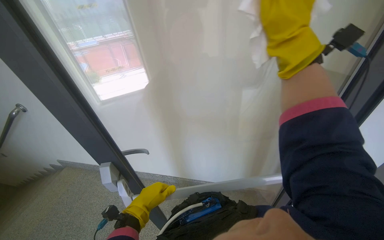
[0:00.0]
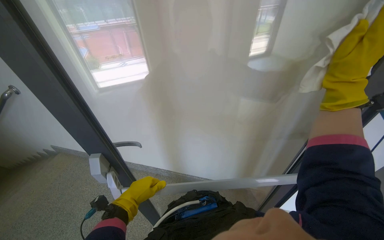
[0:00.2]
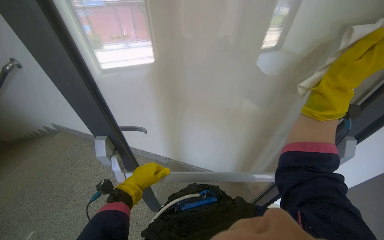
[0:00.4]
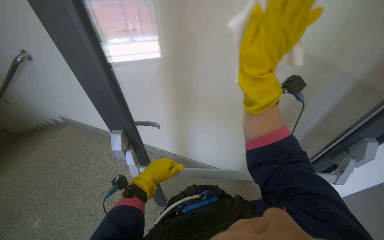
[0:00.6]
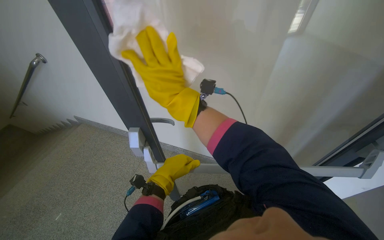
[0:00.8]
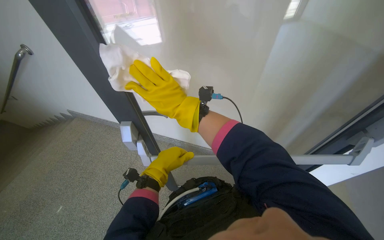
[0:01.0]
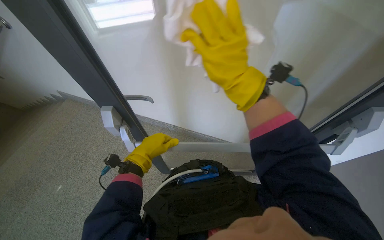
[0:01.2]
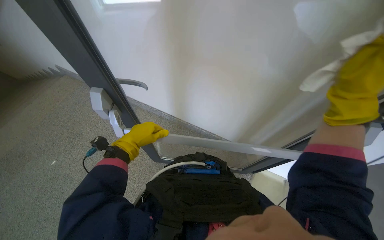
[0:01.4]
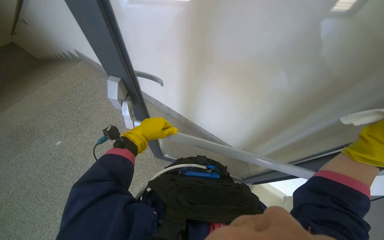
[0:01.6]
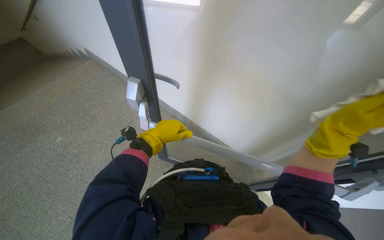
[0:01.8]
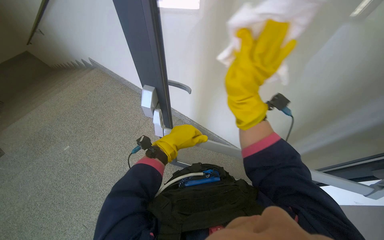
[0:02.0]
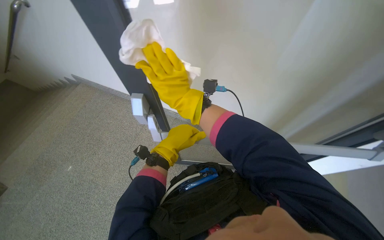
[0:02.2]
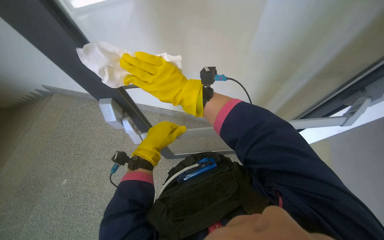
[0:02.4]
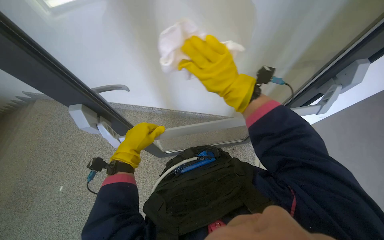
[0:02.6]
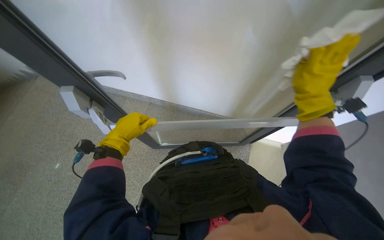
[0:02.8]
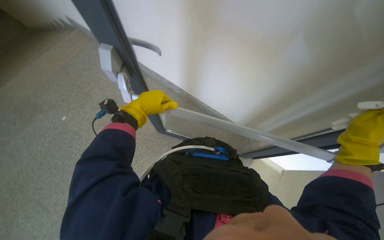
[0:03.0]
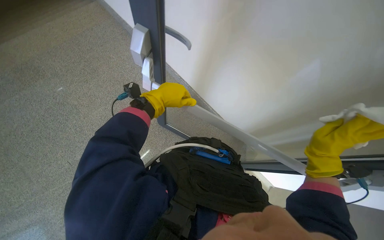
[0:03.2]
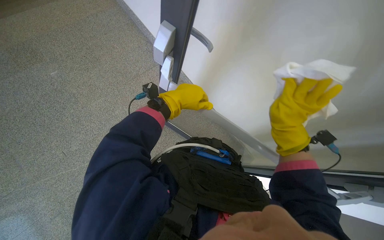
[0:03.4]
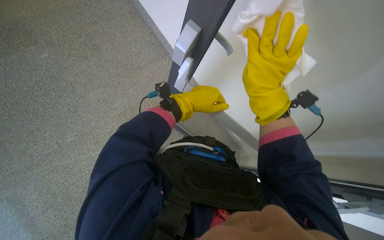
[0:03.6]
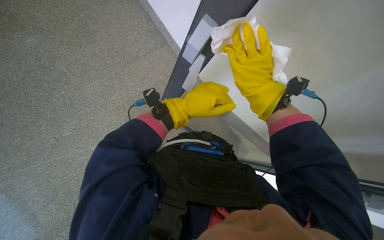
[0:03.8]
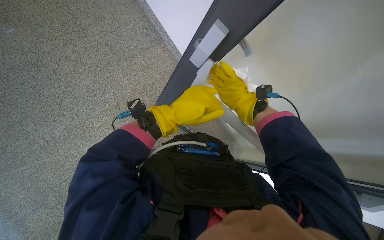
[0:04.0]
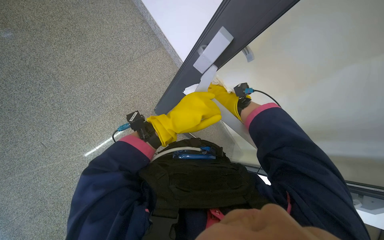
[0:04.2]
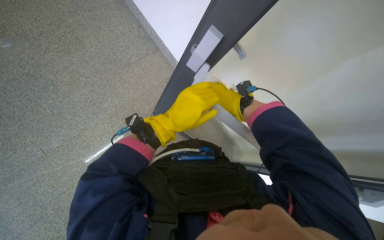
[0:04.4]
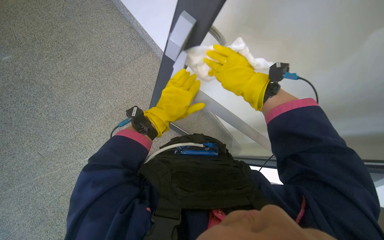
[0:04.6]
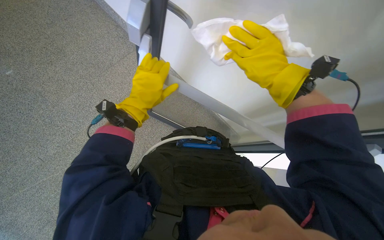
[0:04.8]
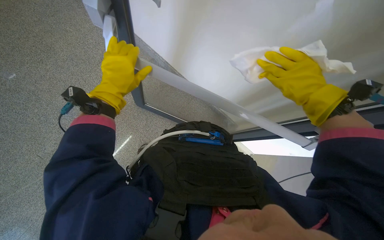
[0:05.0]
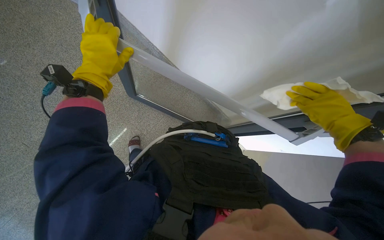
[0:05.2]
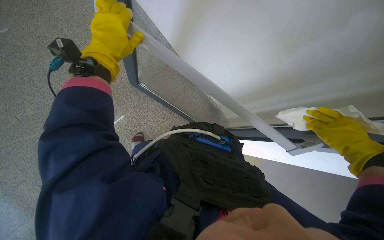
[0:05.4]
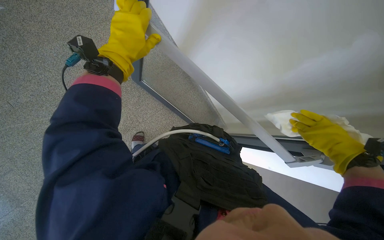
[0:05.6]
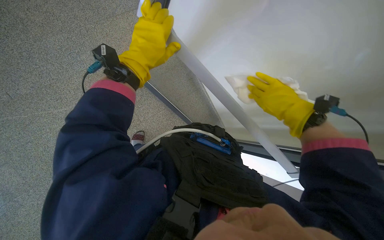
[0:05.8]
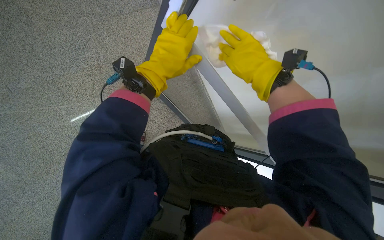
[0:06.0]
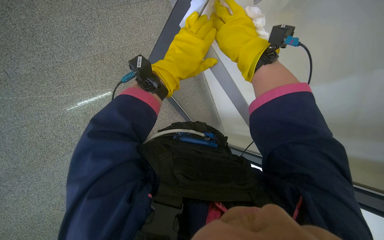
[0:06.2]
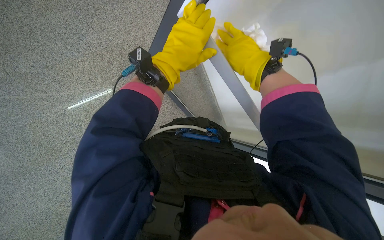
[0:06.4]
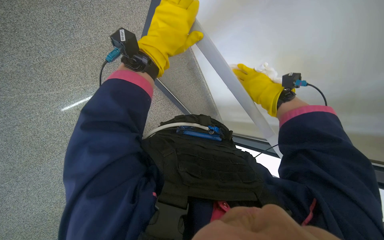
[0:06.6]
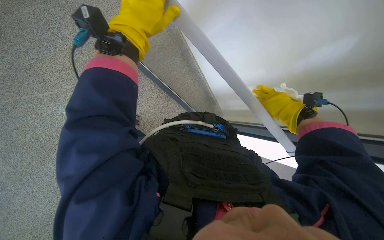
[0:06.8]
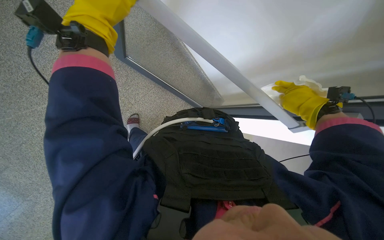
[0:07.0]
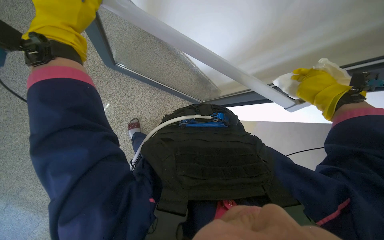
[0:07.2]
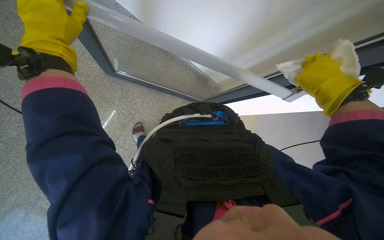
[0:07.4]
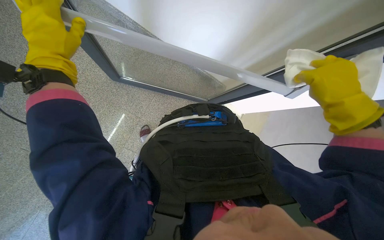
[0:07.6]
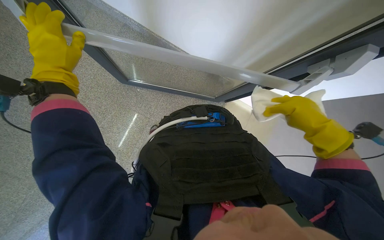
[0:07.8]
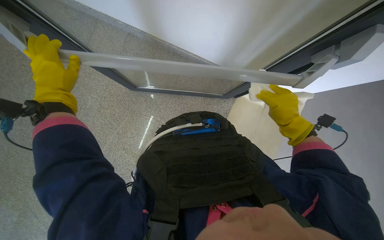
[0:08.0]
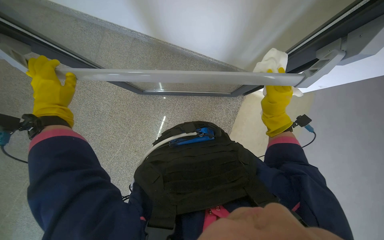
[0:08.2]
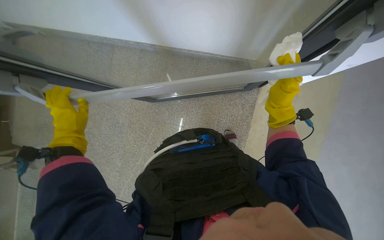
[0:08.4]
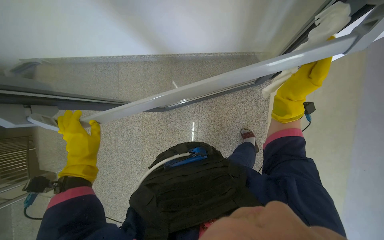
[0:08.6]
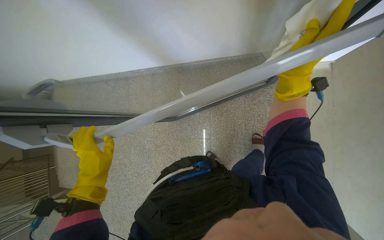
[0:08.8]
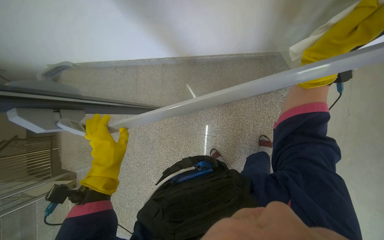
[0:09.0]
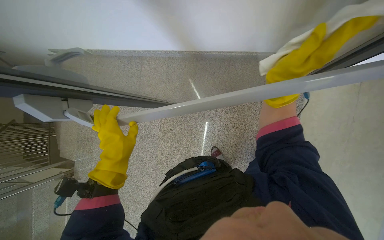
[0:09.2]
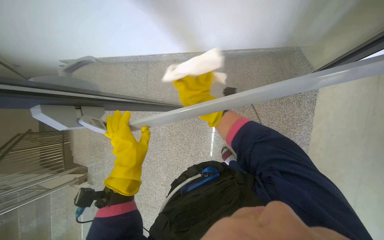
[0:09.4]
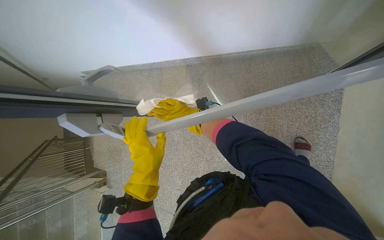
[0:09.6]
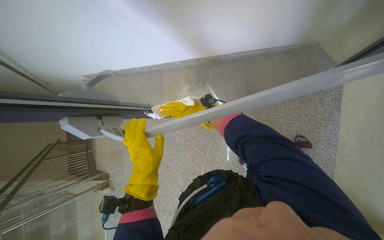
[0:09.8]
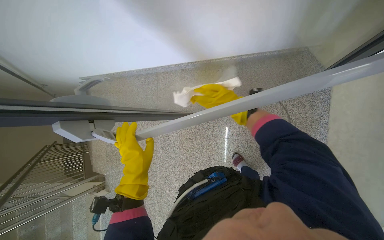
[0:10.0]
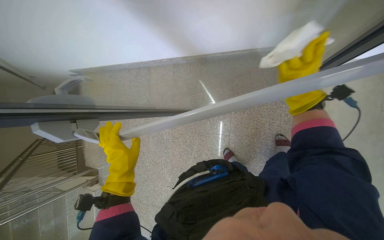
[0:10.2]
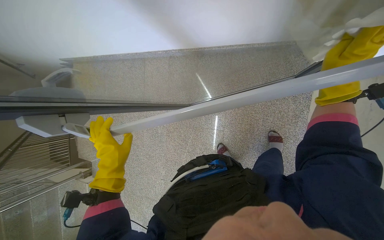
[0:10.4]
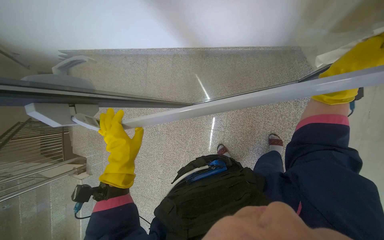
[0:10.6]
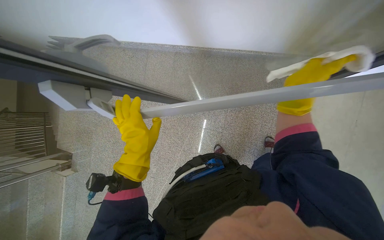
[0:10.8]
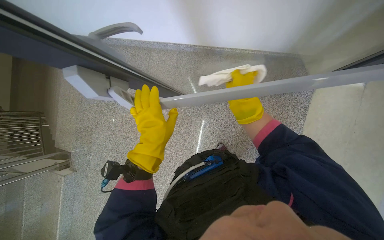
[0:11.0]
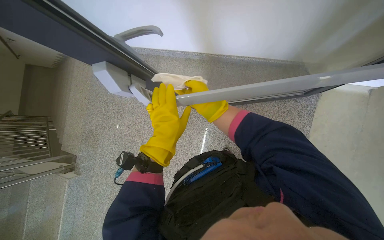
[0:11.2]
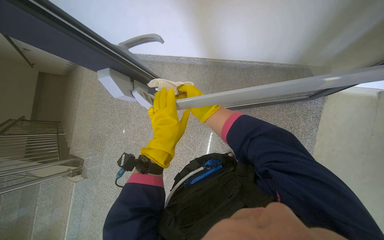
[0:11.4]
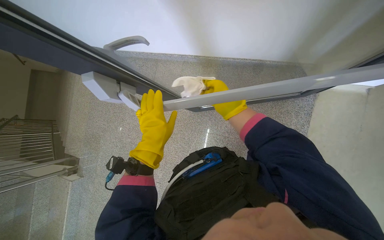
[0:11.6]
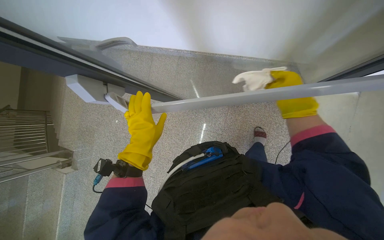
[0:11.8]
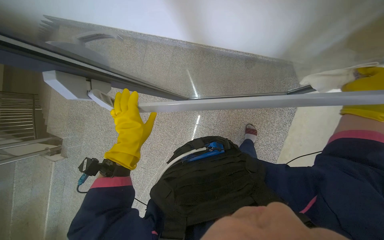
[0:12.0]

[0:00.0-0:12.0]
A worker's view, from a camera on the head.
Job: cleaning windows.
The whole recording: Cleaning window. The worker cleans the window using a cloth and a squeegee.
0:00.0 to 0:01.6: The view tips downward by about 20 degrees.
0:04.4 to 0:06.0: The right hand travels nearer to the camera by about 10 cm.
0:06.0 to 0:07.6: The view tips downward by roughly 10 degrees. Everything in view rotates some 25 degrees counterclockwise.
0:07.6 to 0:09.0: The view swings some 30 degrees to the left.
0:10.4 to 0:12.0: The right hand heads farther from the camera, covering approximately 10 cm.

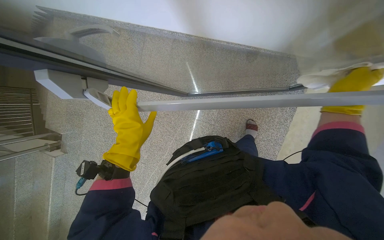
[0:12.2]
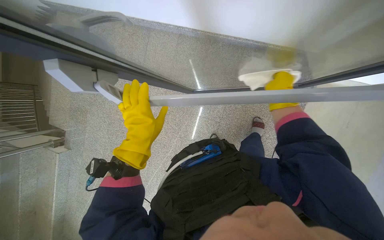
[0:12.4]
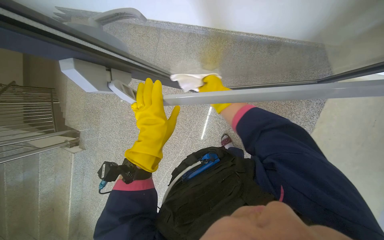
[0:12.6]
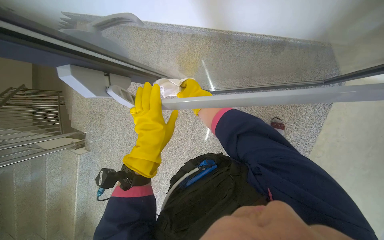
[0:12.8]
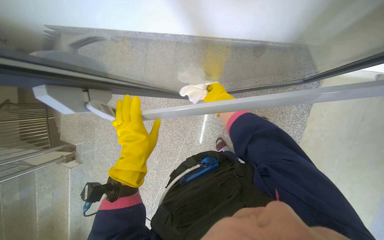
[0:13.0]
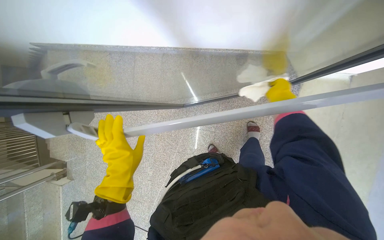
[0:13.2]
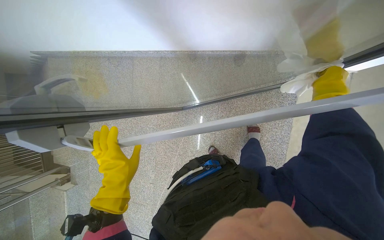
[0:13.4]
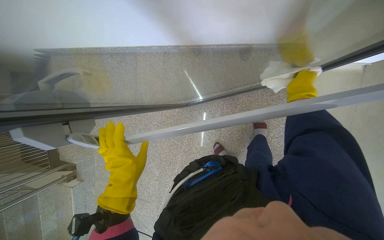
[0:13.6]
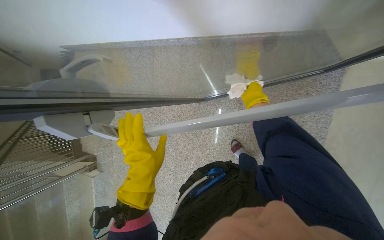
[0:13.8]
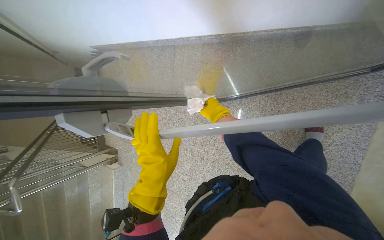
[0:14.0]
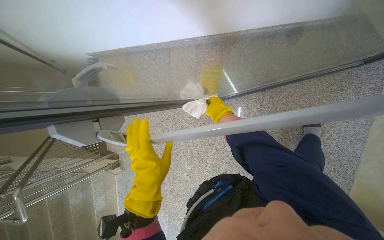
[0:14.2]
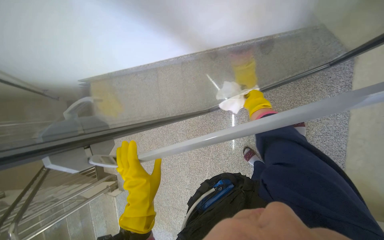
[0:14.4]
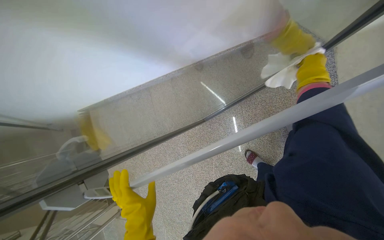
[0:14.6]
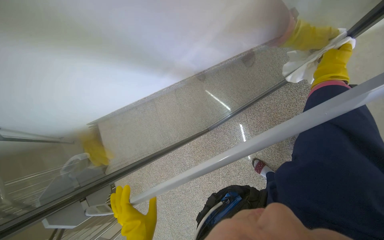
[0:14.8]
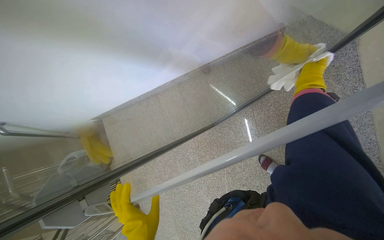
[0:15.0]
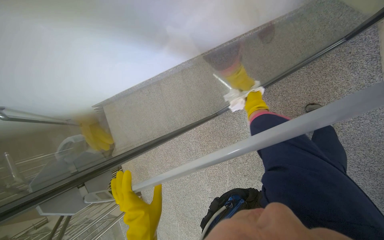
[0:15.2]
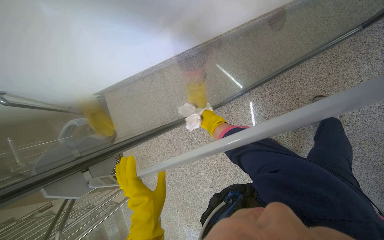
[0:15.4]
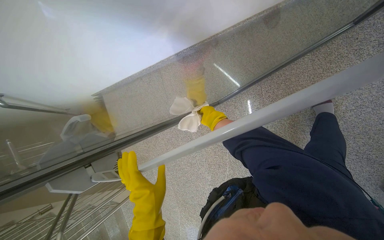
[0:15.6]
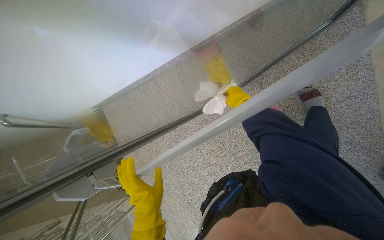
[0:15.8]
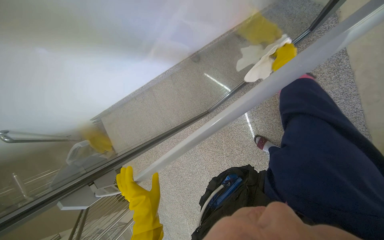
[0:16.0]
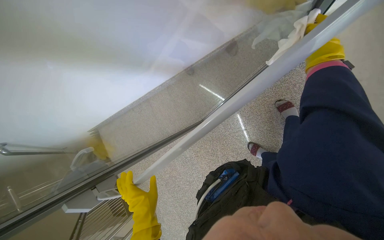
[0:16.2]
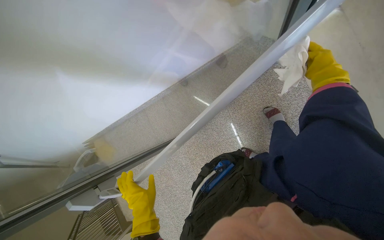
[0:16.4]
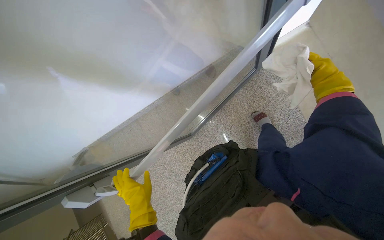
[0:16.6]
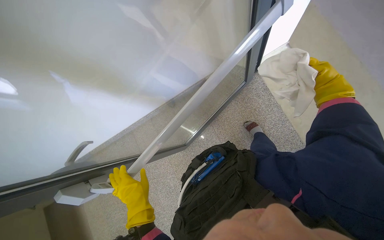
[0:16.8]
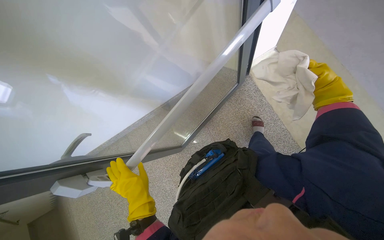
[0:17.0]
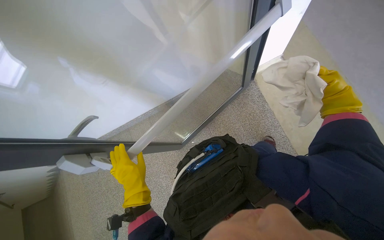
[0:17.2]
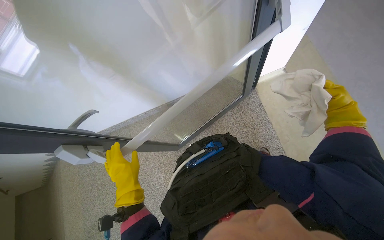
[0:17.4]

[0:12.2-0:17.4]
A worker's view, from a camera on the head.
Job: cleaning windows.
The whole recording: Cleaning window. The worker cleans the window using a cloth and a squeegee.
0:12.2 to 0:14.0: The camera sweeps to the left, by about 15 degrees.
0:15.6 to 0:17.4: The view tips upward by roughly 30 degrees.

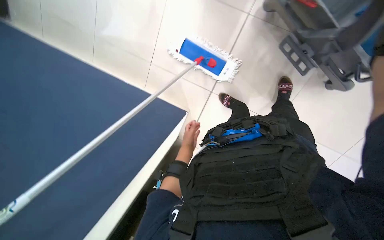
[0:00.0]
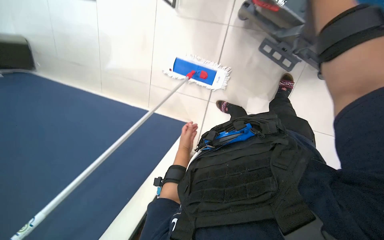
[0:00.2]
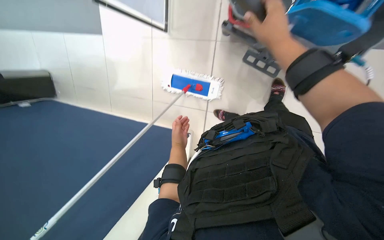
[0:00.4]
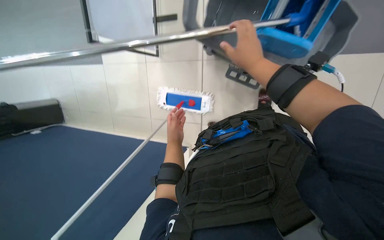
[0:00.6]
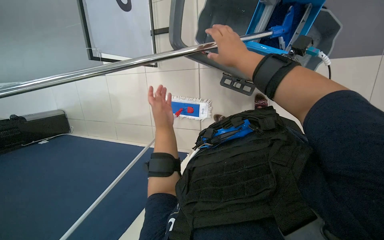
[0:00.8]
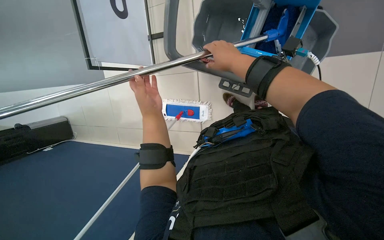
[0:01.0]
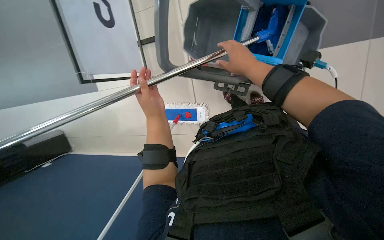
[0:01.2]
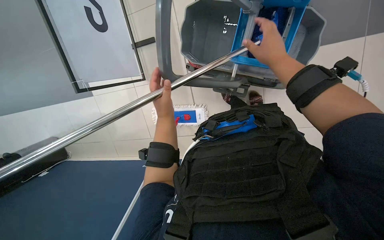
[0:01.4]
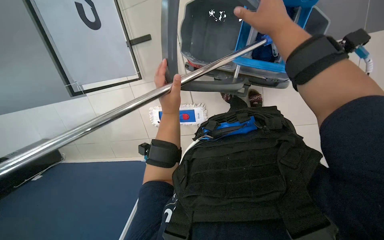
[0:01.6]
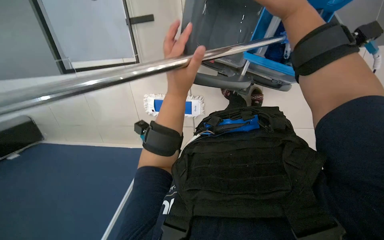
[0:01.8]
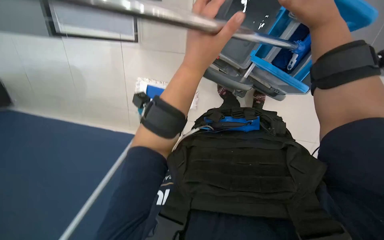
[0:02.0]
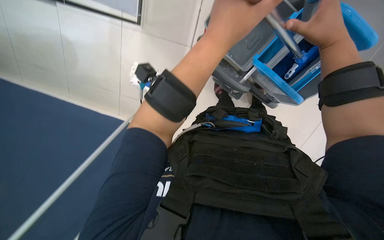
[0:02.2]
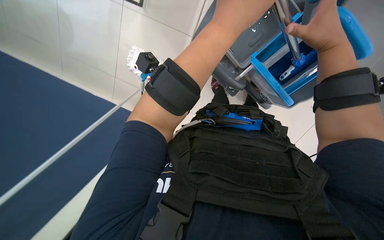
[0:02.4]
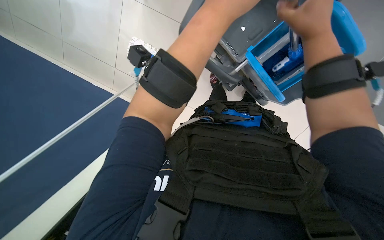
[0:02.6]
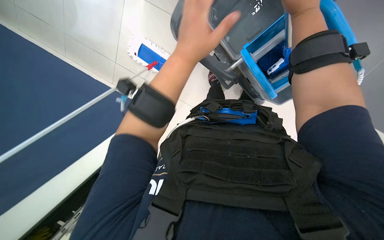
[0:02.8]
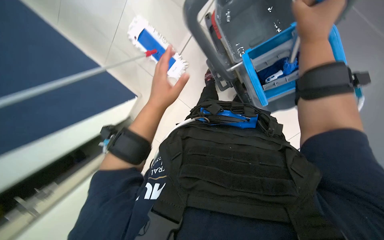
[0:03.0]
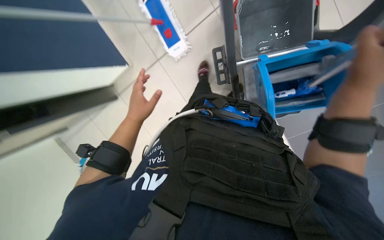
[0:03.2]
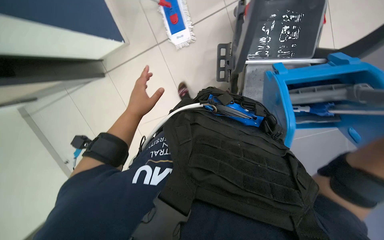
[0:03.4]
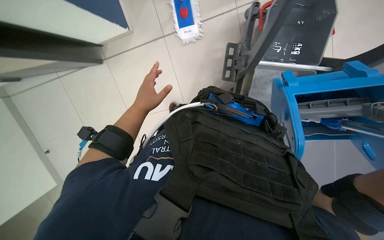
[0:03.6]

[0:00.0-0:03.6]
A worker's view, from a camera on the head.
Job: preparing cleaning supplies.
The whole recording: Preparing cleaning solution. The worker empties dirty water, refills the mop bucket with clean water, and adds cleaning solution.
0:00.0 to 0:01.8: The scene rotates counterclockwise by approximately 25 degrees.
0:01.8 to 0:03.6: The view pans to the right by about 25 degrees. The wearer looks about 15 degrees further downward. The scene rotates clockwise by some 40 degrees.
